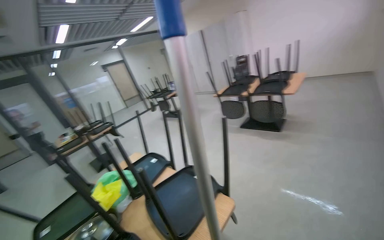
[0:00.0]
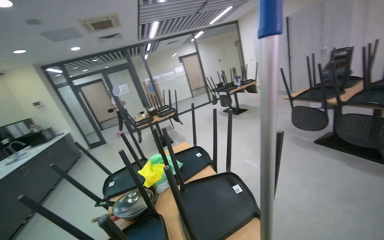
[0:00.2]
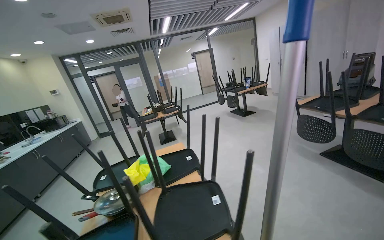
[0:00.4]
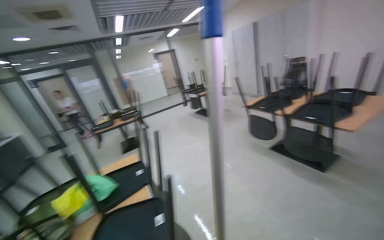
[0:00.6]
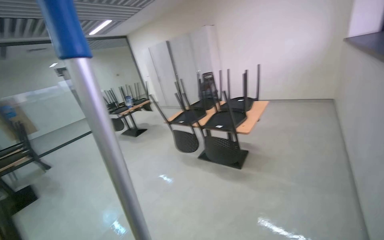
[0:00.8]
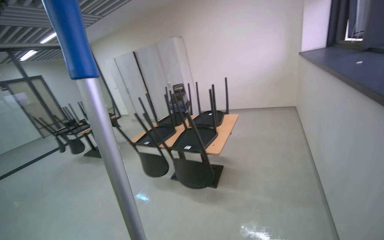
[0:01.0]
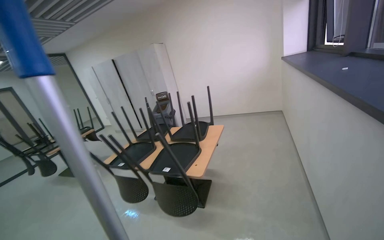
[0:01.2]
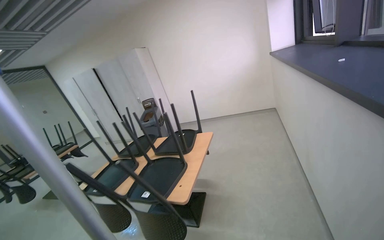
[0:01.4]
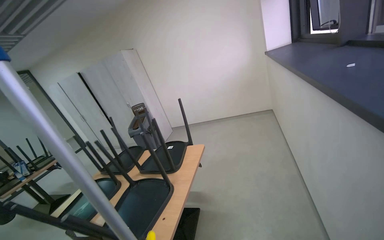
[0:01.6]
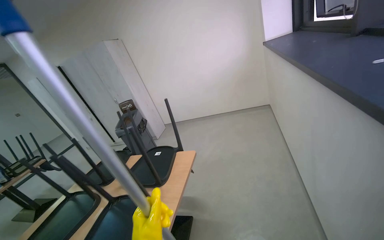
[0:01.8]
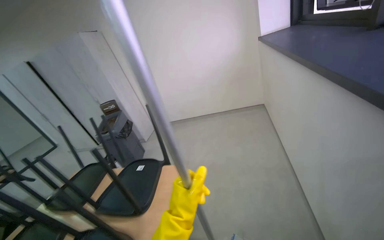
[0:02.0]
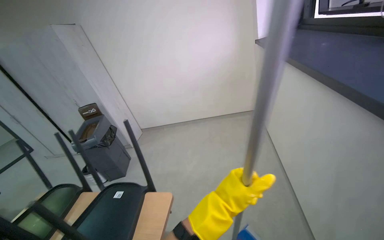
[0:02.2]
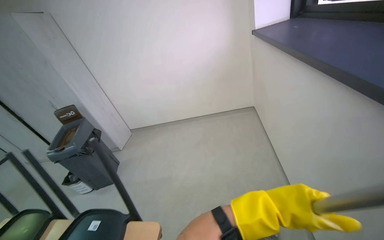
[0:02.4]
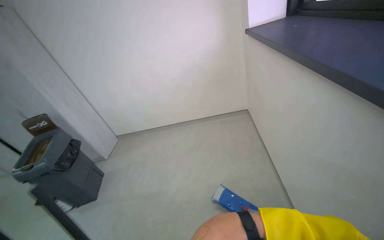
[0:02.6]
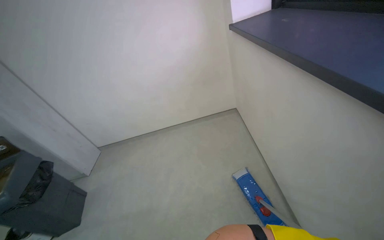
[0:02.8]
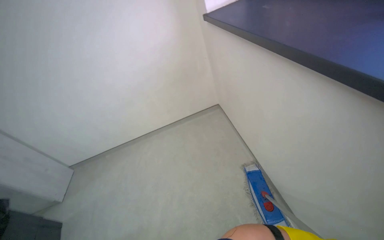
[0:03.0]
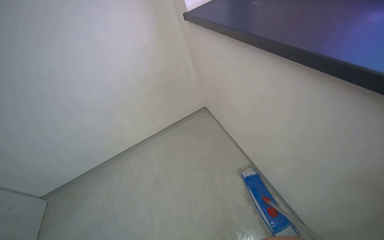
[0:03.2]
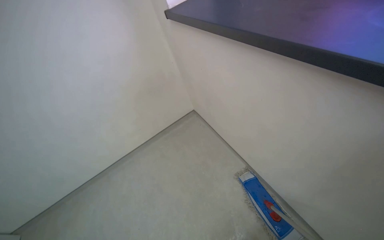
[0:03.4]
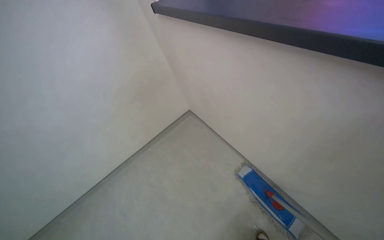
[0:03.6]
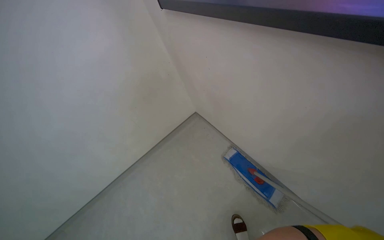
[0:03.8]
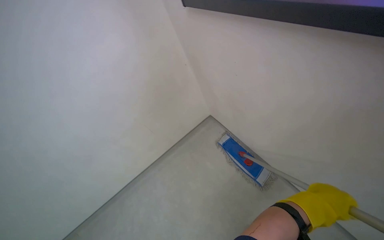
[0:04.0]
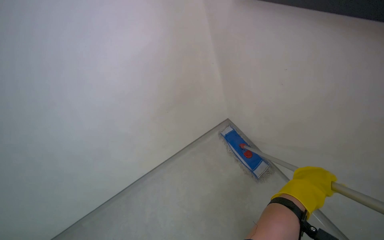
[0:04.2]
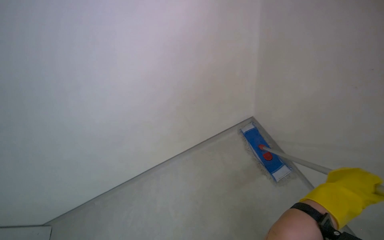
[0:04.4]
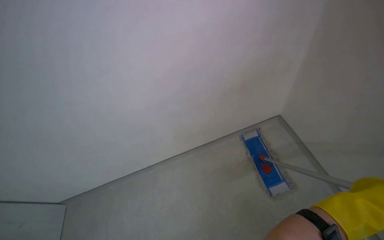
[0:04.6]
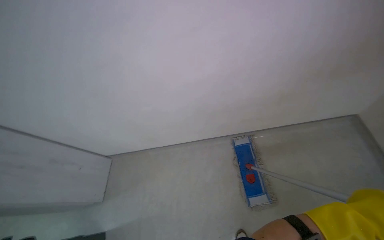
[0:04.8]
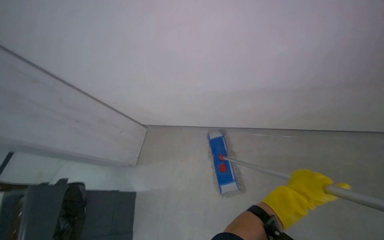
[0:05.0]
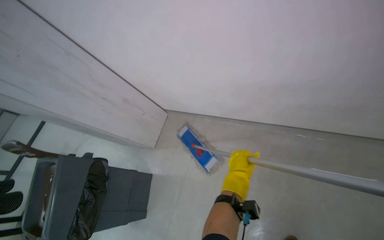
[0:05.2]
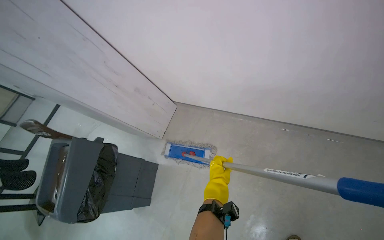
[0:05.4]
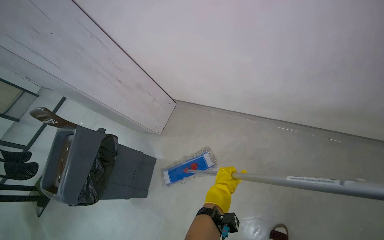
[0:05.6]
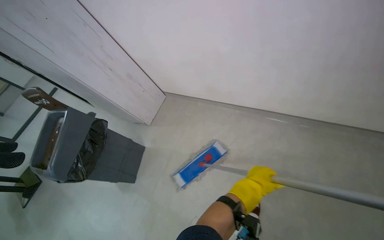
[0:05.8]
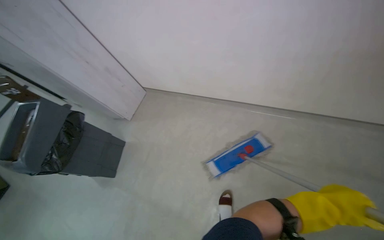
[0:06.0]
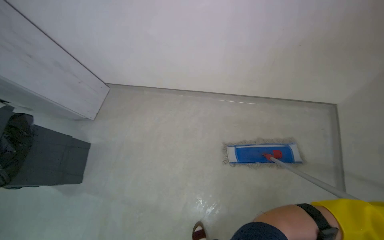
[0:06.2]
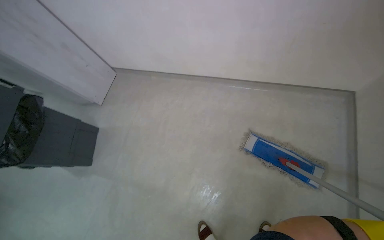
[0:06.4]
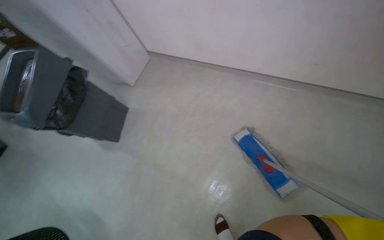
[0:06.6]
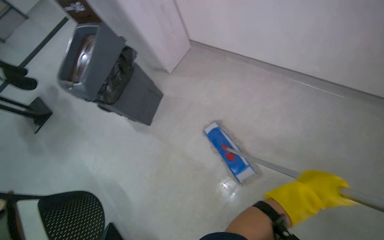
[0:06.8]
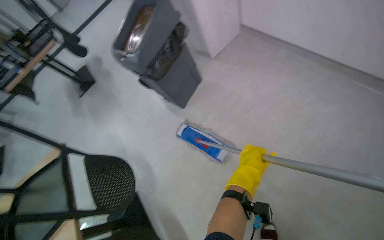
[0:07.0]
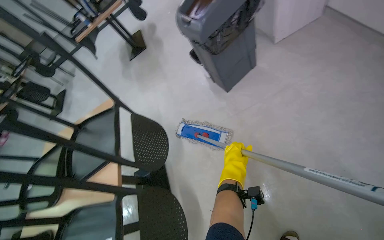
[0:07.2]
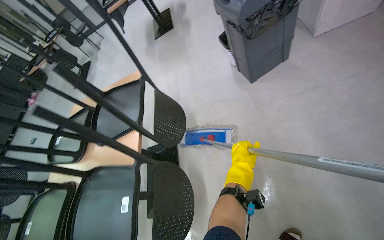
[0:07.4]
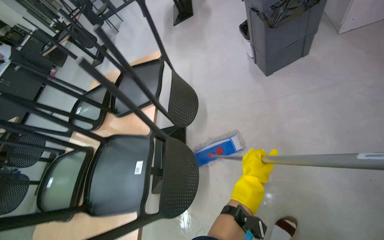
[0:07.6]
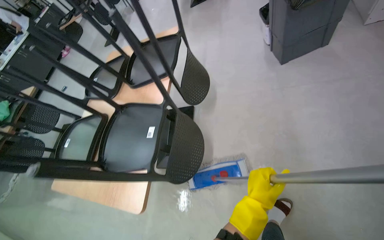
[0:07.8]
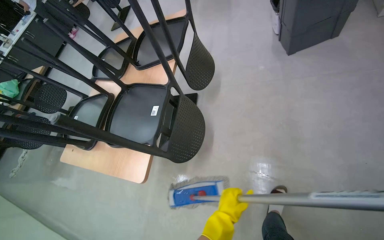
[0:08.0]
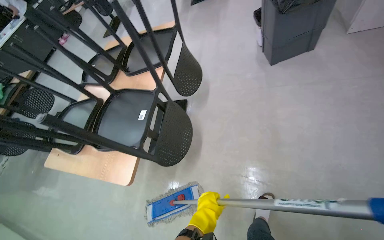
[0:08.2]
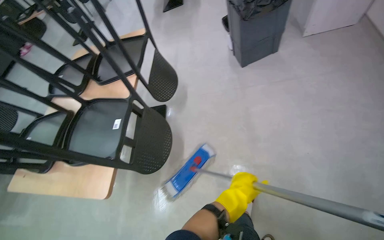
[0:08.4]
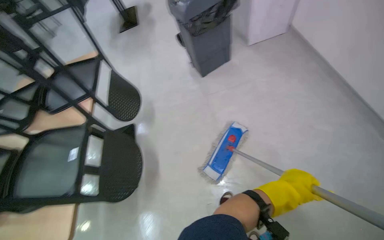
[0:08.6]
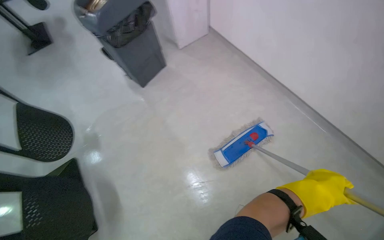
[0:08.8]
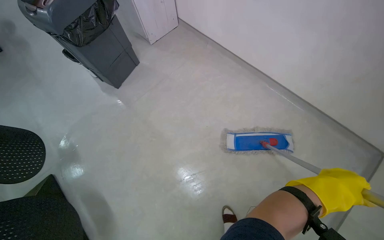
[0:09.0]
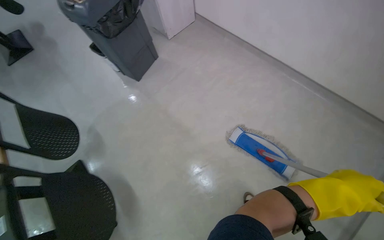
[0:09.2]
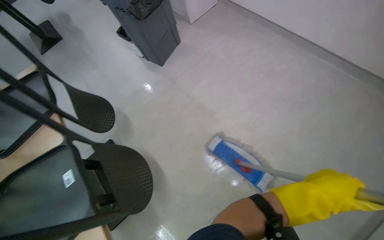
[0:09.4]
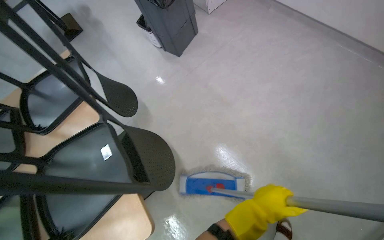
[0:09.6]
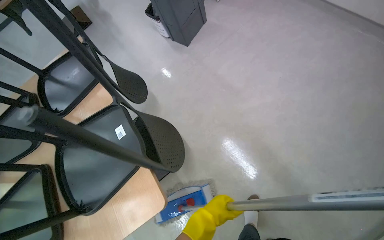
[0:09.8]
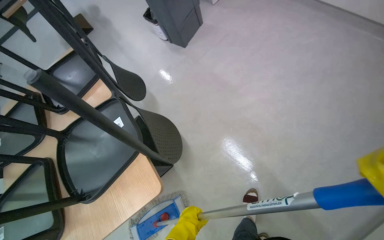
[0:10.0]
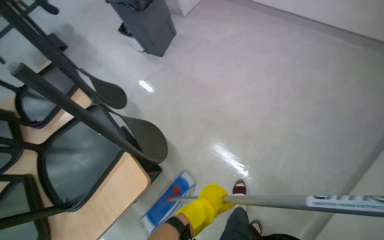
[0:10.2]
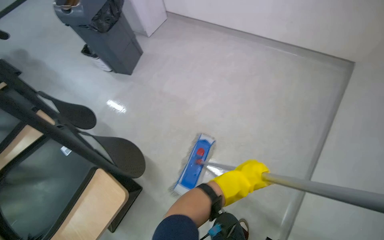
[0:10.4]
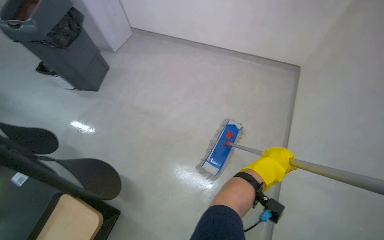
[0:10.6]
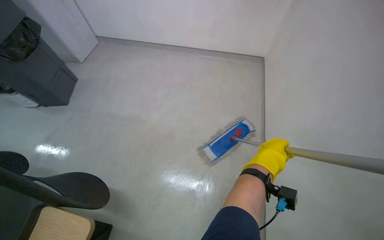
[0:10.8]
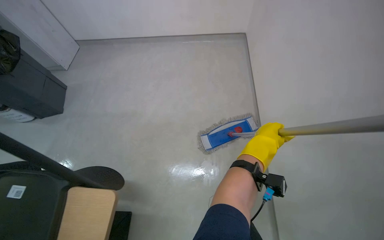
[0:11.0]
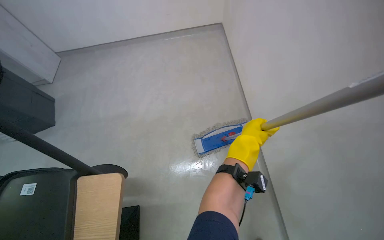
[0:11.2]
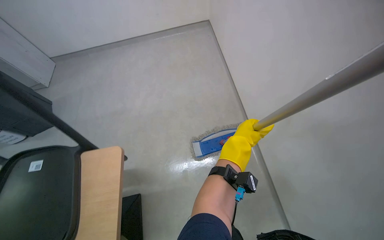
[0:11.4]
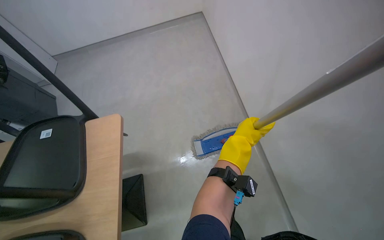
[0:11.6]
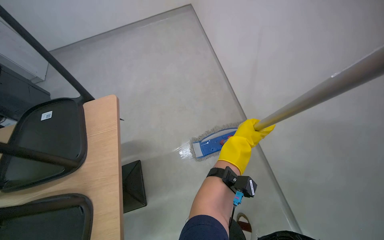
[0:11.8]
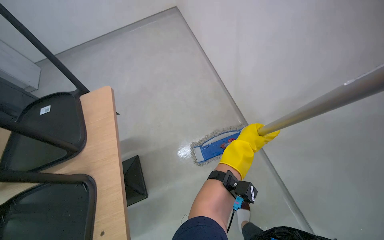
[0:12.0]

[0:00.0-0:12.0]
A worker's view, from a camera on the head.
Job: mopping floor.
The whole recording: Mopping kitchen floor. The worker mops the kitchen floor with a flat mop, periodically cleaning the mop head in a bucket.
0:00.0 to 0:01.6: The wearer moves approximately 1.5 m. The wearer's head swings roughly 25 degrees to the right.
0:01.6 to 0:03.0: The camera is carried roughly 1.5 m. The wearer's head swings roughly 30 degrees to the right.
0:04.4 to 0:06.0: The wearer moves roughly 50 cm.
0:06.0 to 0:07.6: The wearer moves about 60 cm. The head turns to the left by roughly 65 degrees. The view tips downward by about 25 degrees.
0:07.6 to 0:09.0: The head rotates about 45 degrees to the right.
0:09.0 to 0:10.4: The camera travels about 60 cm.
0:10.4 to 0:12.0: The camera is carried some 90 cm. The wearer looks some 55 degrees further to the right.

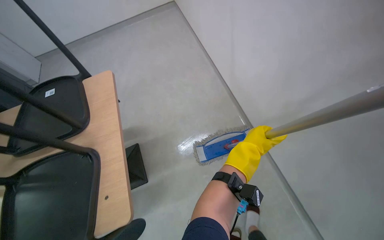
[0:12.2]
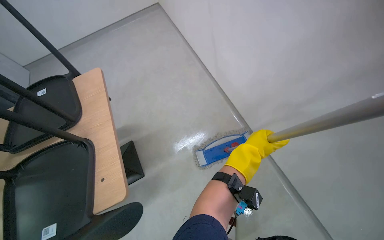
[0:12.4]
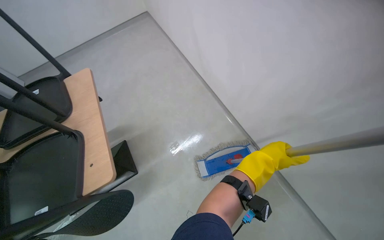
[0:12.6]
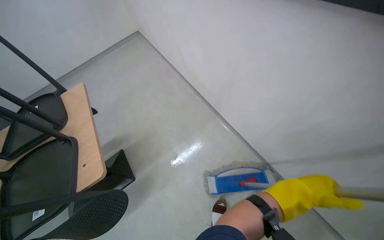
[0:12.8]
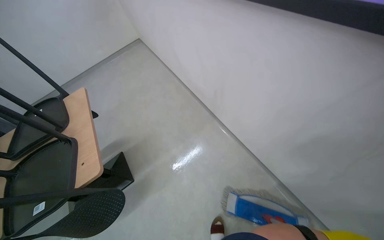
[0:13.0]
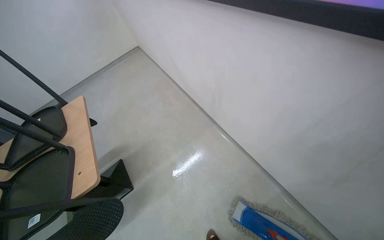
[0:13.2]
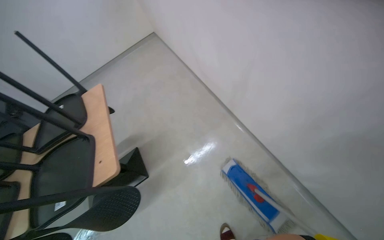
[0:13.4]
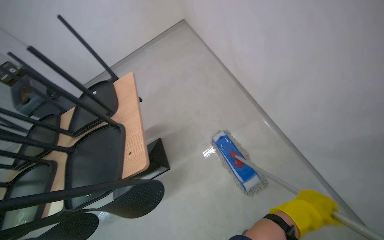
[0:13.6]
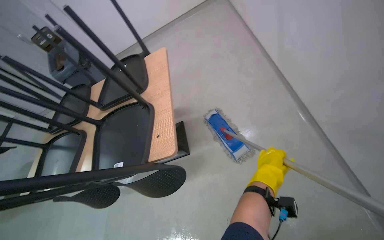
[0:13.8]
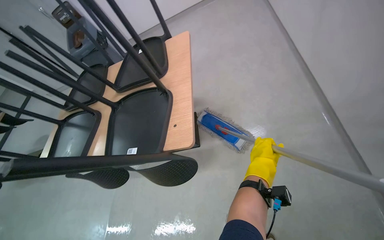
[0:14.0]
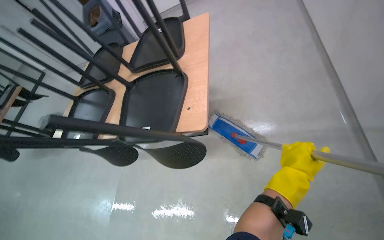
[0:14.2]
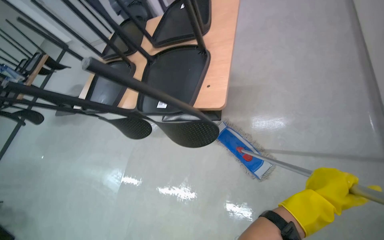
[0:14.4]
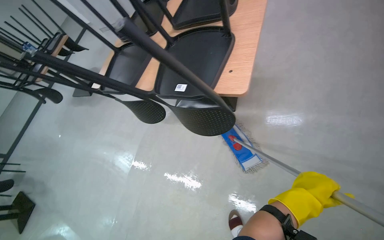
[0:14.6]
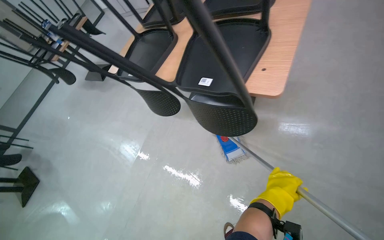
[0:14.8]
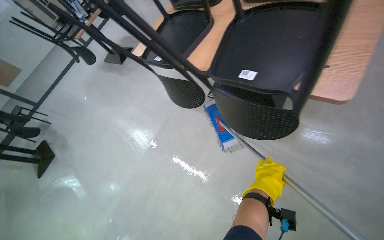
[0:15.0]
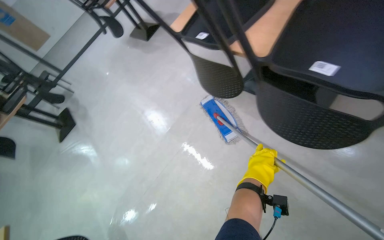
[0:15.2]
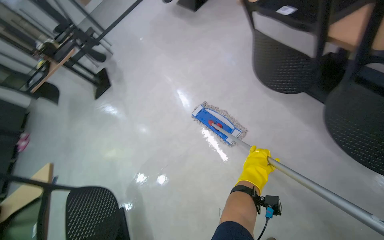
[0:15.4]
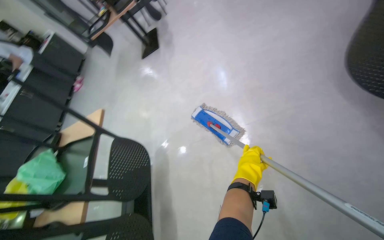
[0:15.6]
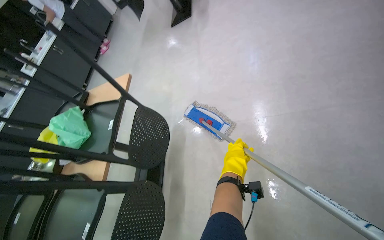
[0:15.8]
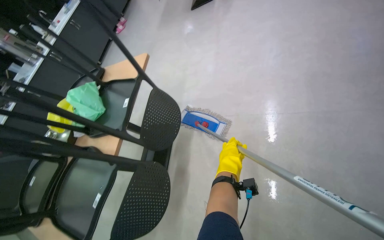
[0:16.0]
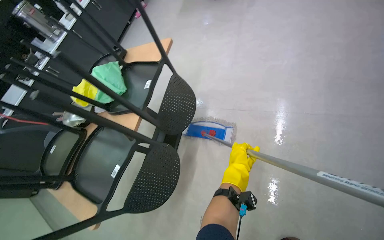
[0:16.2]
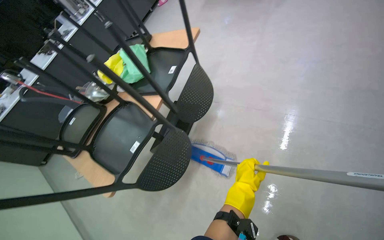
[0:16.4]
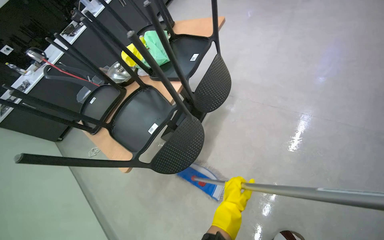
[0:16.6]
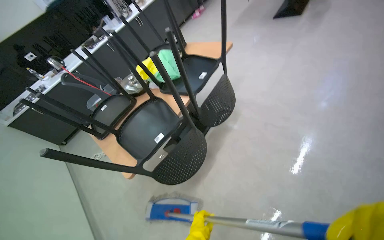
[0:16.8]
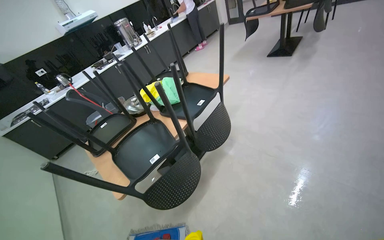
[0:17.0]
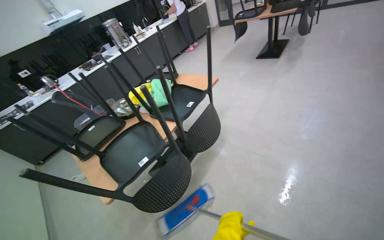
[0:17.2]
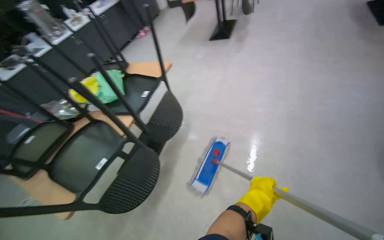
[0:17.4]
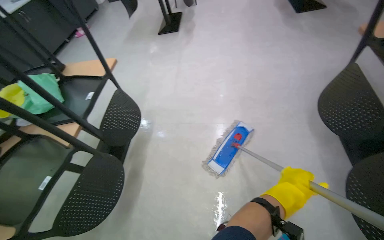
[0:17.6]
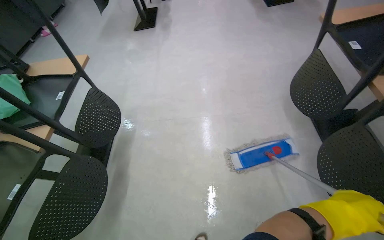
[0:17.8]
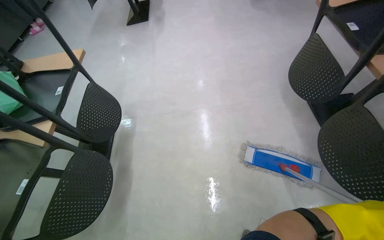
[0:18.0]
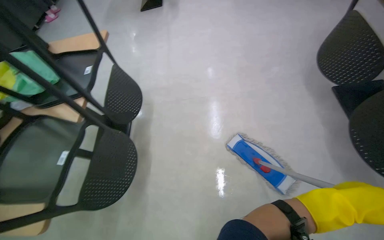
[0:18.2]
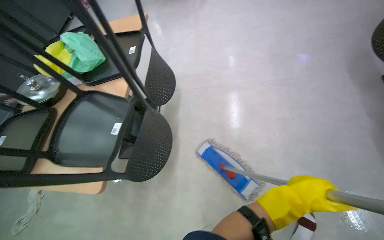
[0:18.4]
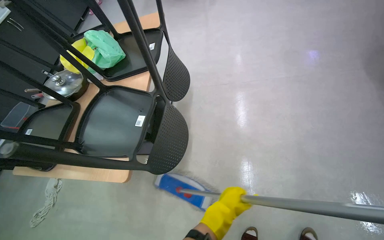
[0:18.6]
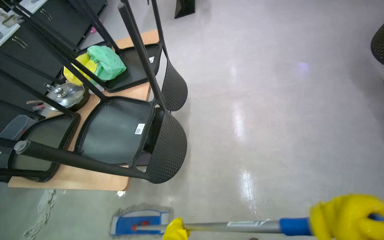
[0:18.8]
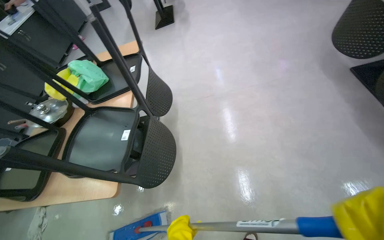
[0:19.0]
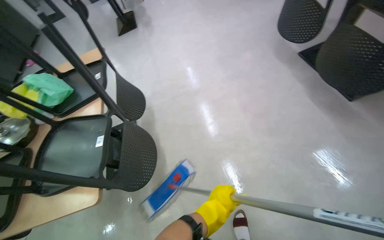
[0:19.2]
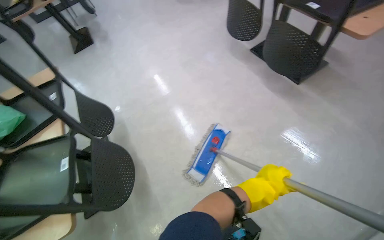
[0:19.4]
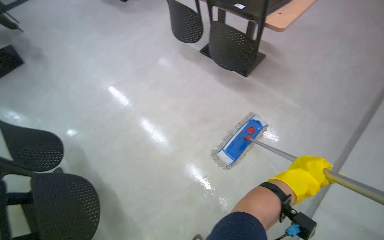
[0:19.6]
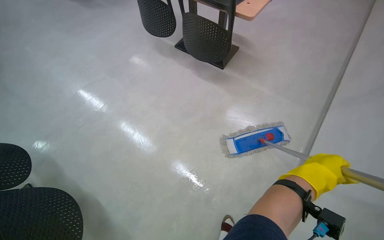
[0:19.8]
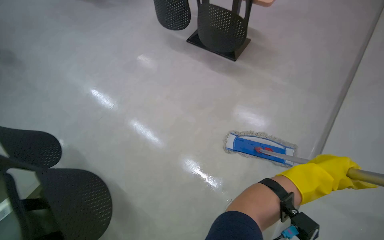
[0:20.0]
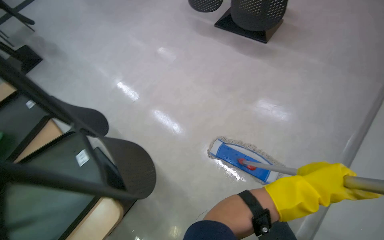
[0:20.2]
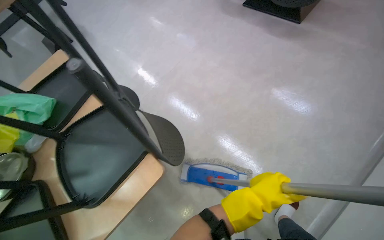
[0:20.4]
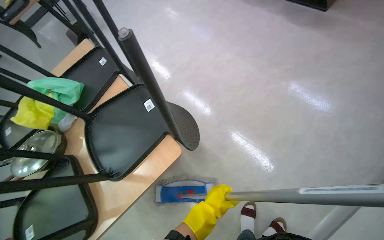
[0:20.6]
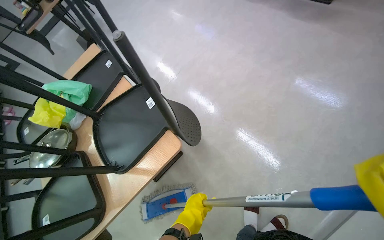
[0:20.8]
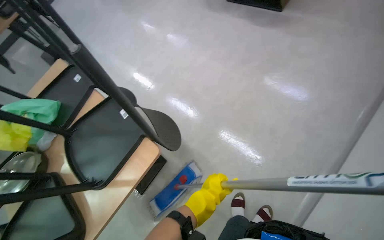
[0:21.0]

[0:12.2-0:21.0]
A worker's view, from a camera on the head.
Job: mopping floor.
The whole recording: Mopping kitchen floor. The worker mops the kitchen floor with a flat mop, periodically cleaning the mop head in a bucket.
0:13.6 to 0:15.2: The camera is carried about 60 cm. The head turns to the left by about 60 degrees. The wearer looks some 30 degrees further downward.
0:15.2 to 0:16.6: The camera travels roughly 50 cm. The wearer looks roughly 70 degrees further to the left. The view tilts approximately 35 degrees downward.
0:16.6 to 0:18.0: The head rotates roughly 40 degrees to the right.
0:18.0 to 0:19.6: The camera travels roughly 50 cm. The wearer's head swings roughly 40 degrees to the right.
0:19.6 to 0:21.0: The left hand heads down the picture and to the left, covering roughly 30 cm.
